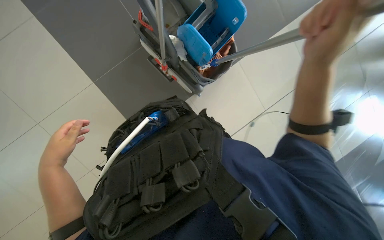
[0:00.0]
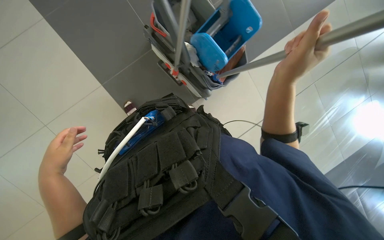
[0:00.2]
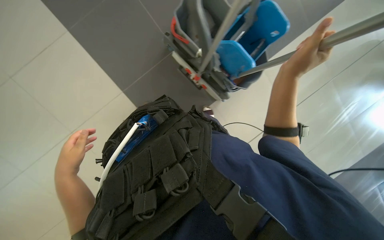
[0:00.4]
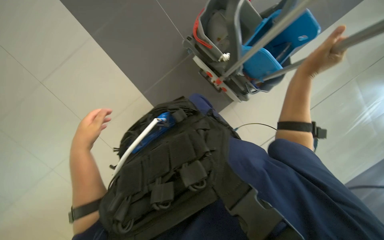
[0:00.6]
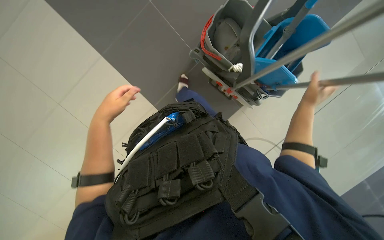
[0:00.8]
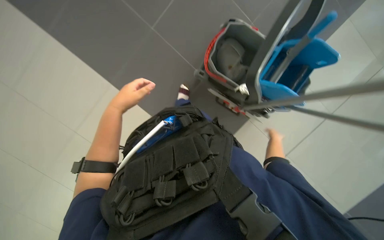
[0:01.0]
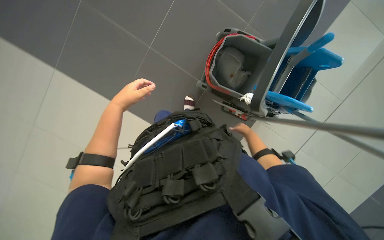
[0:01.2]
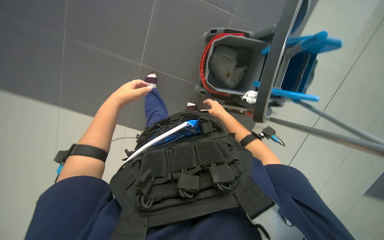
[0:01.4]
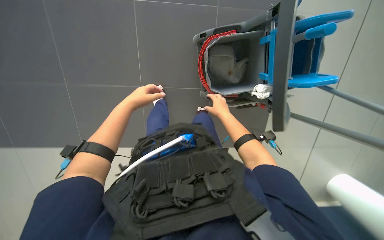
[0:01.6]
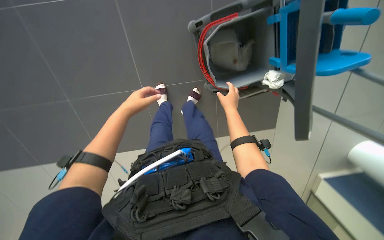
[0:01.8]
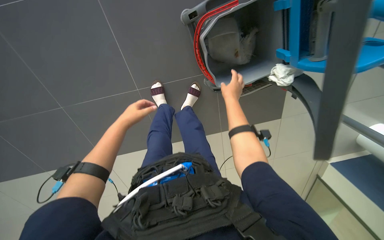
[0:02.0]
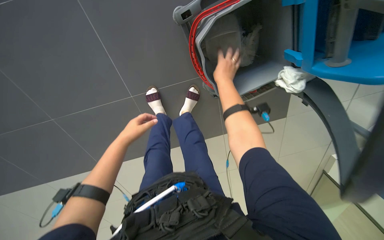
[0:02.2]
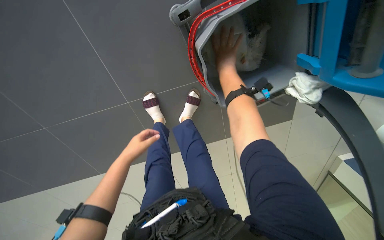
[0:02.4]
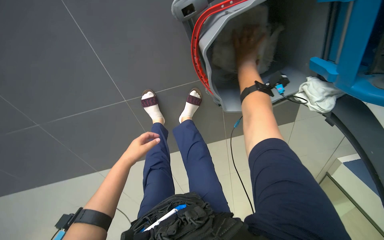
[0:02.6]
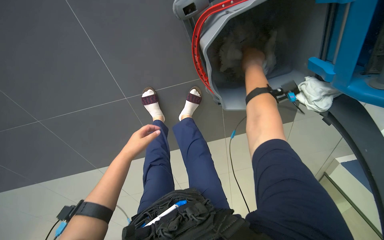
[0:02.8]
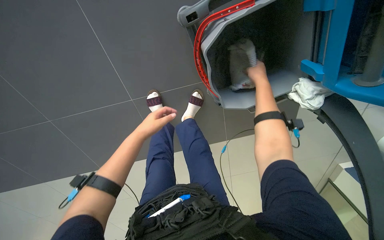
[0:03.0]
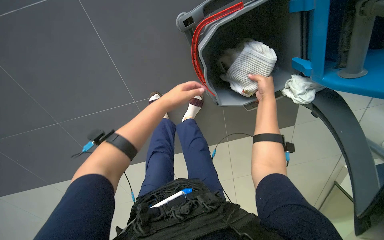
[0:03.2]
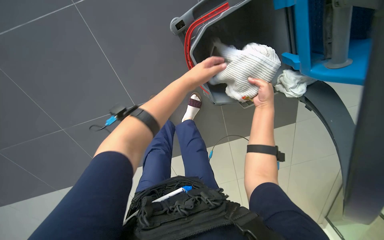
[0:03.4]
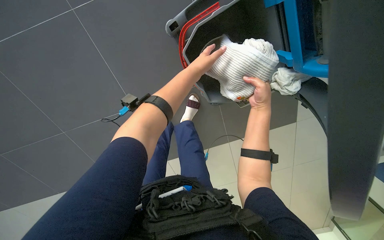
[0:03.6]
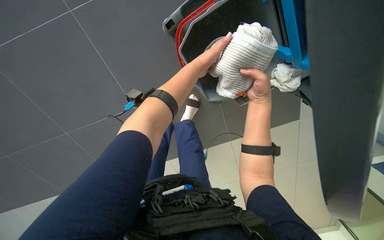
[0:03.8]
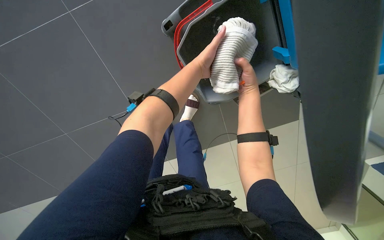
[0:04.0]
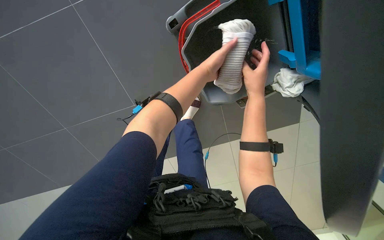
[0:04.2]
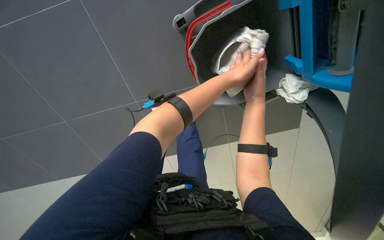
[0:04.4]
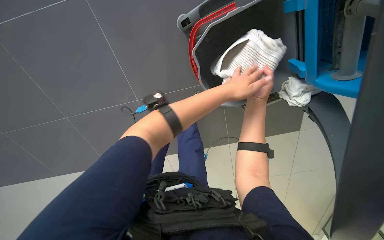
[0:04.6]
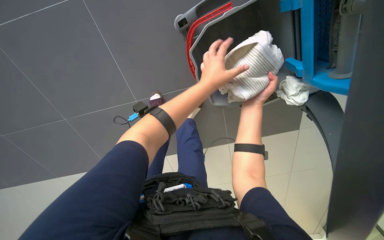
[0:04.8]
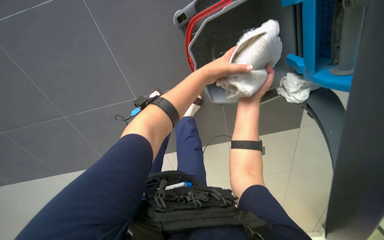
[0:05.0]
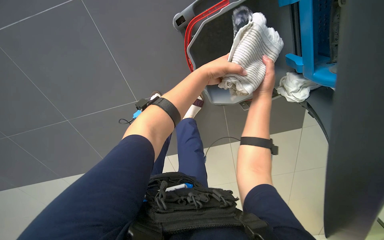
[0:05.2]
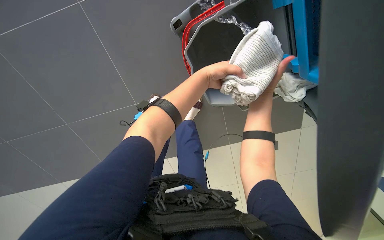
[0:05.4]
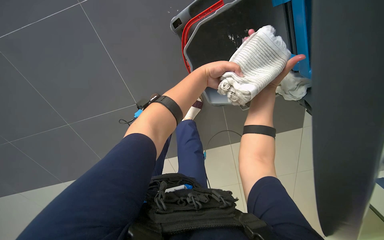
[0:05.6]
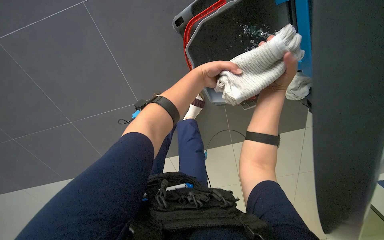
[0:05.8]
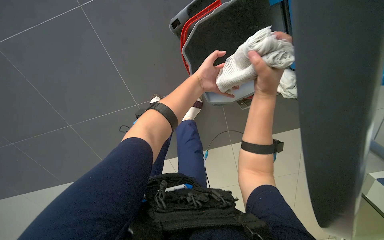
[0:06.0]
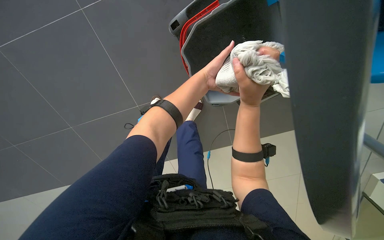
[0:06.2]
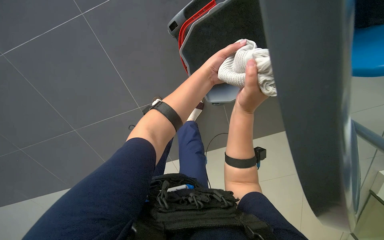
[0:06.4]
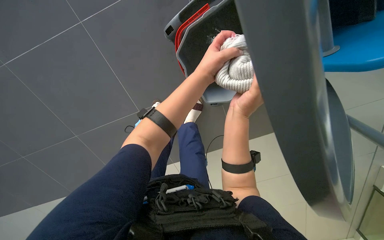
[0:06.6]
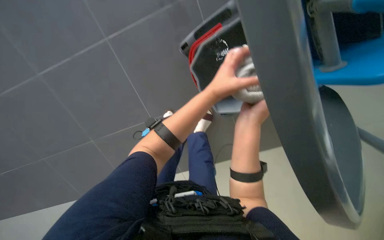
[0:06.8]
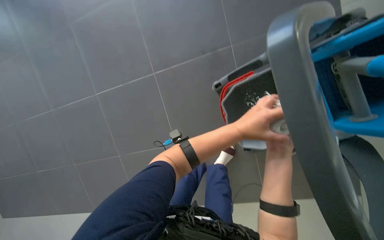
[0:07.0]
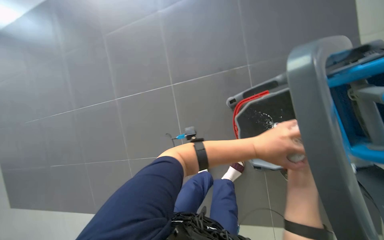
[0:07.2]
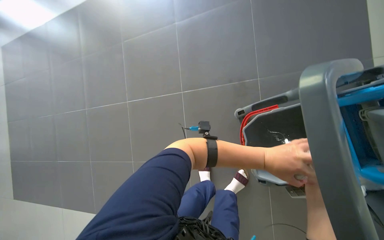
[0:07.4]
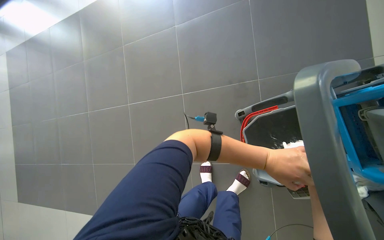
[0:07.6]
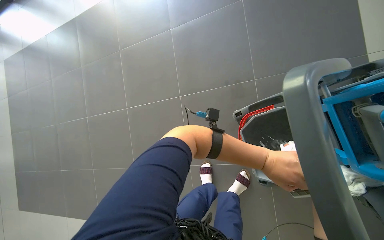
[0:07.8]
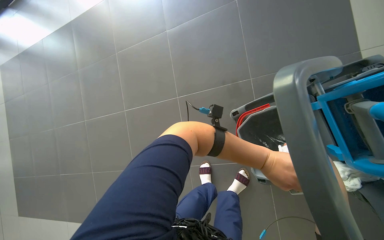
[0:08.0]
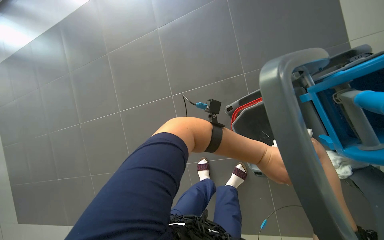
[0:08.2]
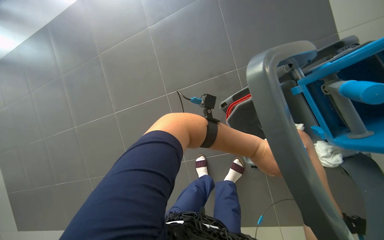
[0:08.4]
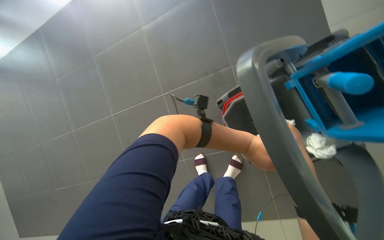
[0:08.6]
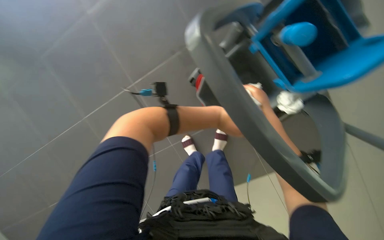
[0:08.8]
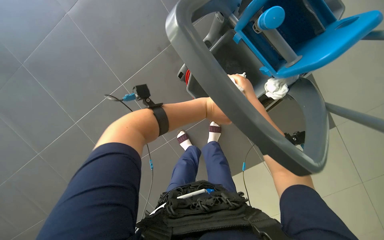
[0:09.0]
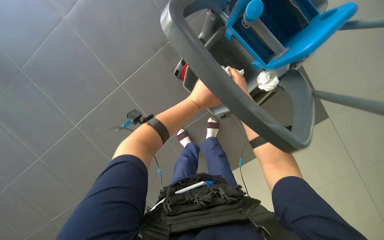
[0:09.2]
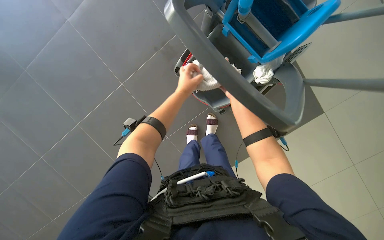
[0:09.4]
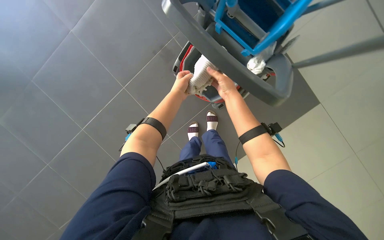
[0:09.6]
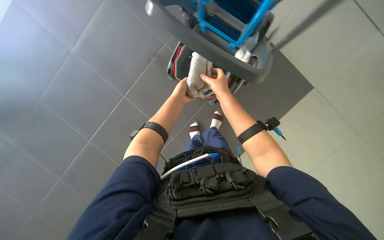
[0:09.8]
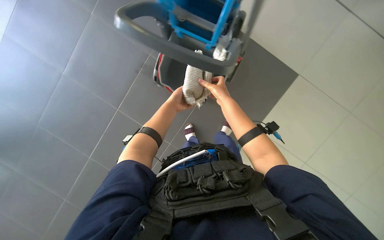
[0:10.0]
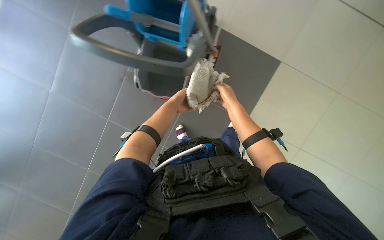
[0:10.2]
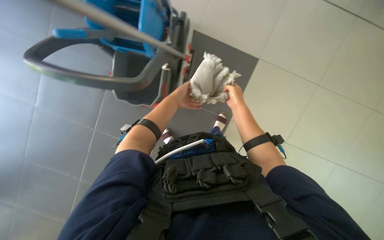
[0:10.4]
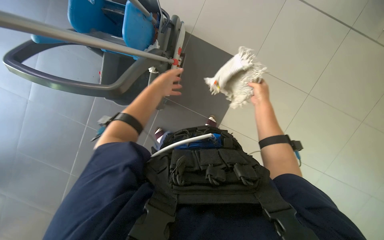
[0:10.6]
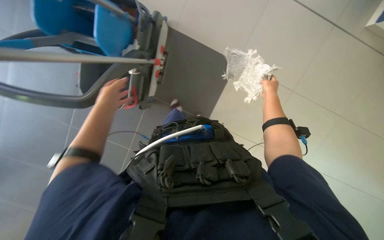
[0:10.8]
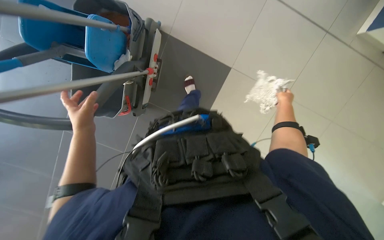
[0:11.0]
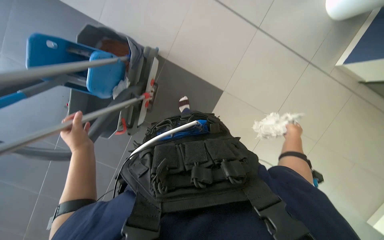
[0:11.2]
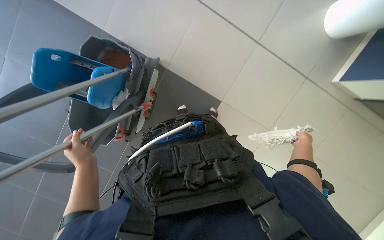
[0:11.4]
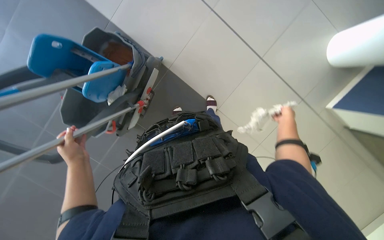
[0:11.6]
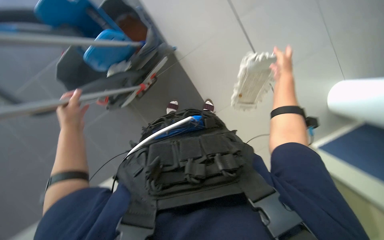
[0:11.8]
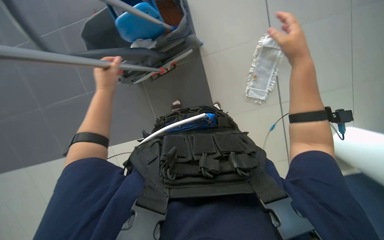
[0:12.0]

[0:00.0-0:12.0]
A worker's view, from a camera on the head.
Job: mopping floor.
The whole recording: Mopping floor. The worker continues mopping the tiled floor with a white mop head.
0:00.0 to 0:01.6: The left hand moves up the picture, some 15 cm, while the right hand is displaced farther from the camera and to the left by approximately 35 cm.
0:01.6 to 0:03.0: The right hand shifts some 25 cm up the picture and to the right.
0:06.0 to 0:07.6: The head turns to the left by approximately 15 degrees. The view tips upward by about 15 degrees. The left hand heads to the right and down the picture, covering about 15 cm.
0:07.6 to 0:09.0: The head rotates about 35 degrees to the right. The view tips downward by approximately 15 degrees.
0:10.4 to 0:12.0: The camera pitches upward, by about 15 degrees. The right hand moves nearer to the camera and up the picture, approximately 35 cm, while the left hand heads to the left and nearer to the camera, covering some 20 cm.

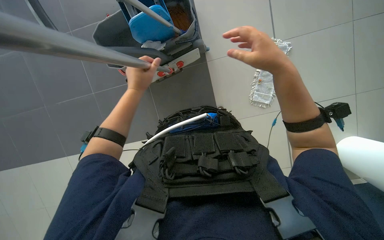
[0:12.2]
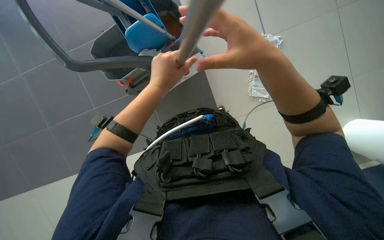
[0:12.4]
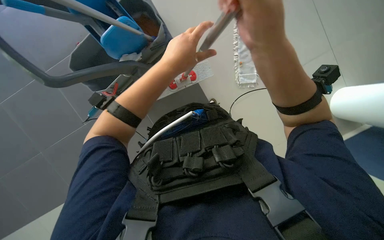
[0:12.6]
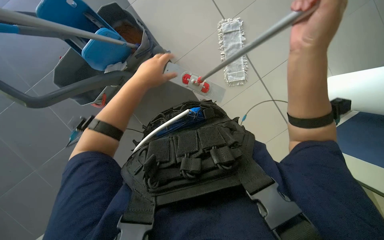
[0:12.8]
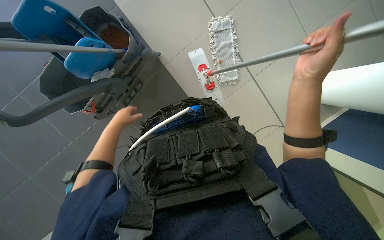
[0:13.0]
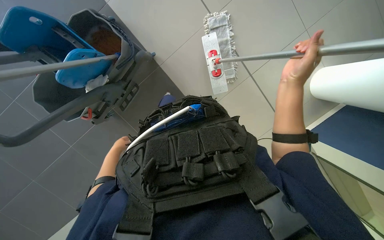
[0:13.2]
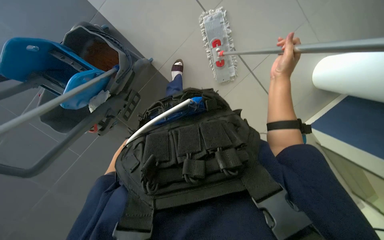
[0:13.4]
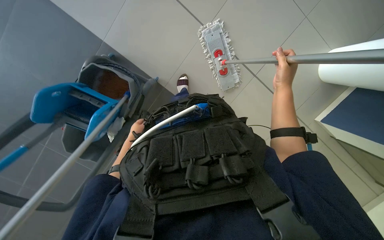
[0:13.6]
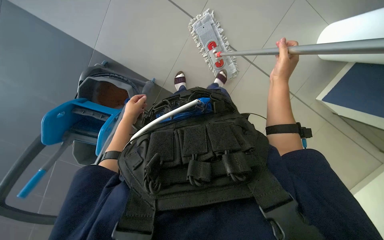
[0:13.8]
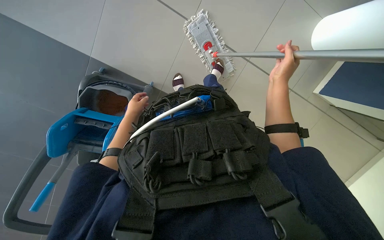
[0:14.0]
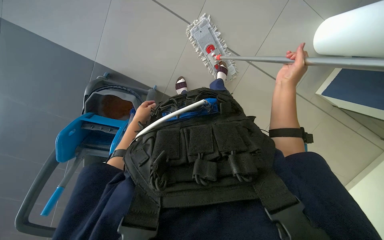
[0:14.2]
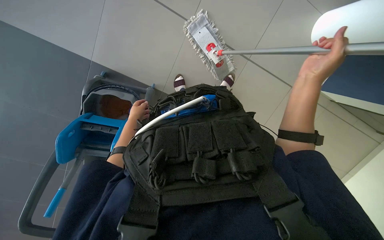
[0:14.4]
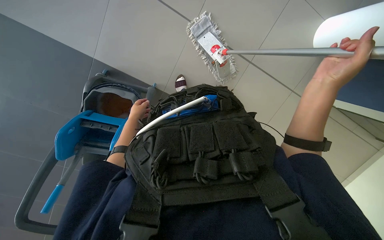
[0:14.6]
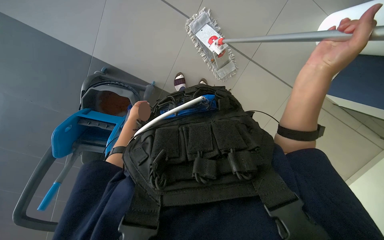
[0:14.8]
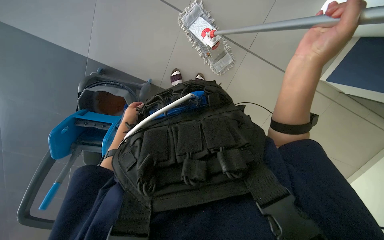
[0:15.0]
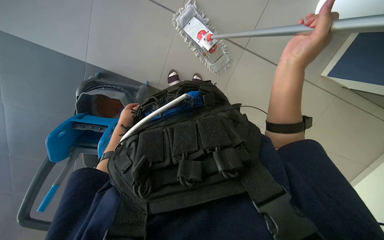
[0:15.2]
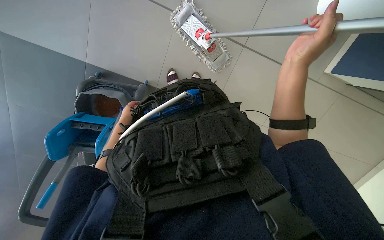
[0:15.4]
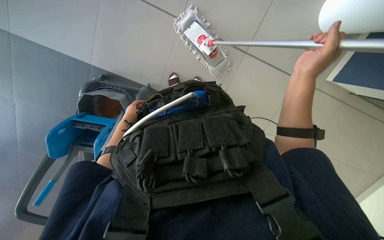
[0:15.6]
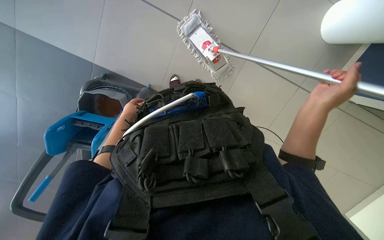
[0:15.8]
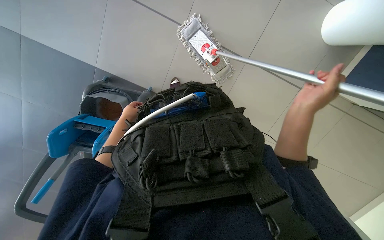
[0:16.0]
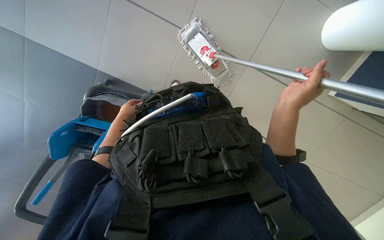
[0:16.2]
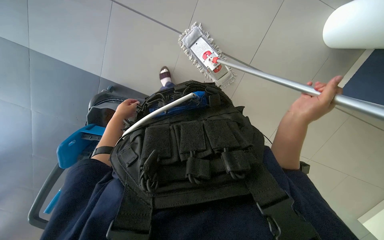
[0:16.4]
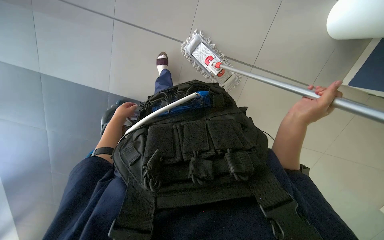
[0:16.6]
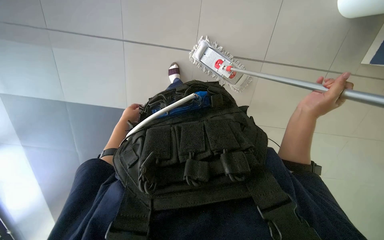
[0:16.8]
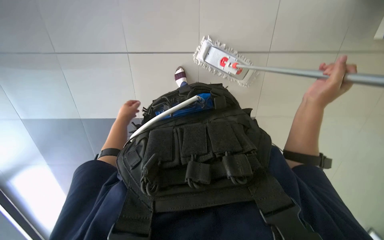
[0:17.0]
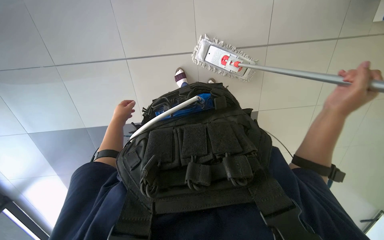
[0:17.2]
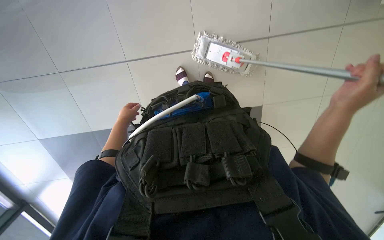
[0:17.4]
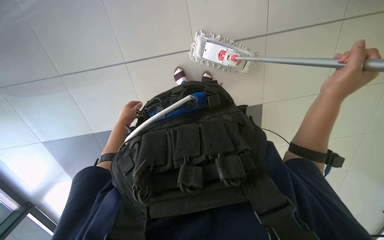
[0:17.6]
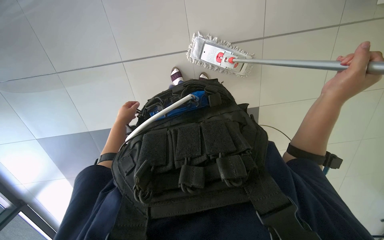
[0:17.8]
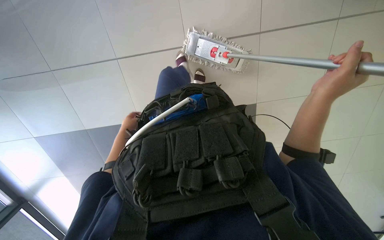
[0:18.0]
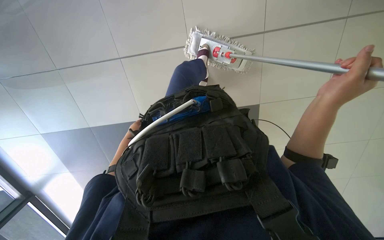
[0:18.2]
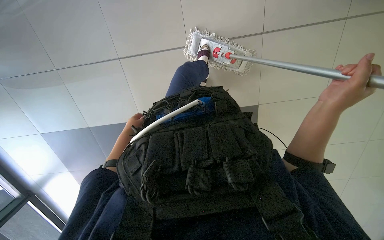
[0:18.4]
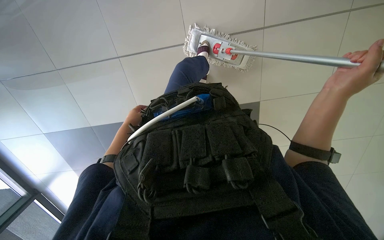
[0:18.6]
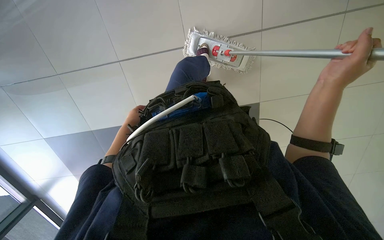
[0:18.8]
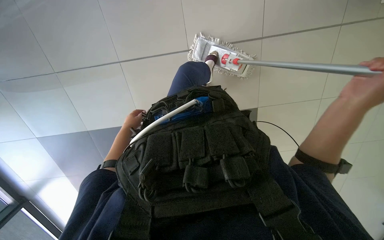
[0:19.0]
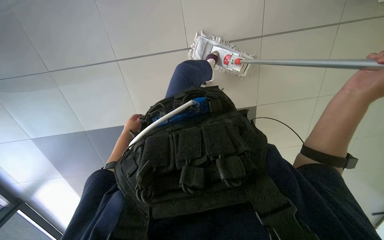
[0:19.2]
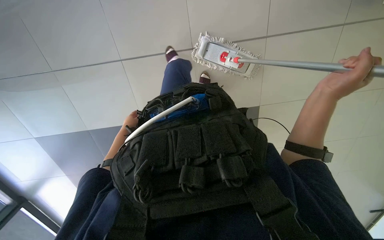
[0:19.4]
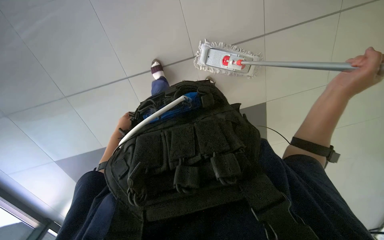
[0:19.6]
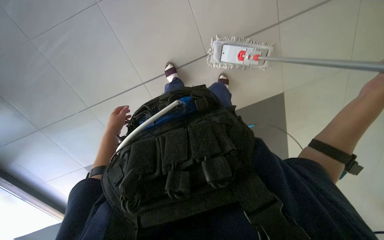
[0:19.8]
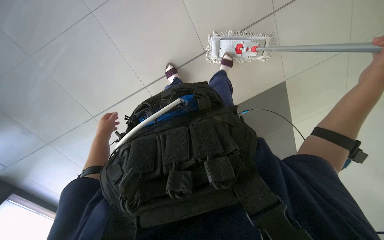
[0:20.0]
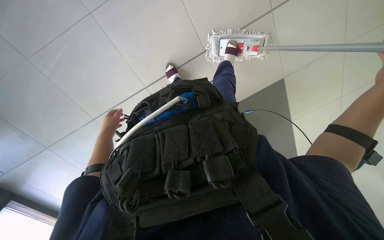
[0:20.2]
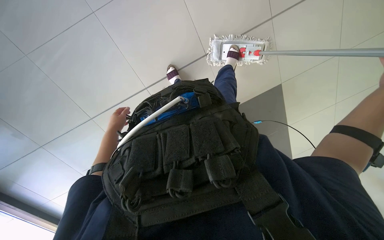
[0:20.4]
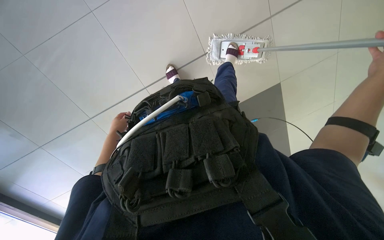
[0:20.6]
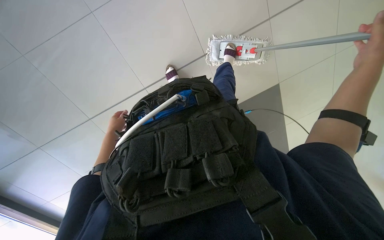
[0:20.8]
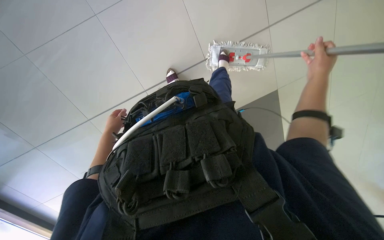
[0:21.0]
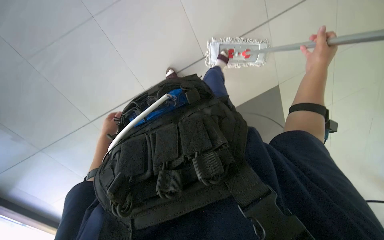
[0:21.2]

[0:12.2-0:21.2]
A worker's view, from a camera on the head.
Job: mopping floor.
The whole recording: Mopping floor. The worker continues mopping the tiled floor with a white mop head.
0:12.2 to 0:13.8: The scene turns about 35 degrees counterclockwise in the picture. The right hand heads farther from the camera and to the right, covering roughly 25 cm.
0:13.8 to 0:15.2: The right hand is displaced nearer to the camera by approximately 10 cm.
0:15.2 to 0:16.6: The right hand goes about 10 cm down the picture.
0:16.6 to 0:18.2: The left hand moves farther from the camera, roughly 10 cm.
0:18.2 to 0:19.8: The left hand goes nearer and farther, roughly 15 cm each way, reversing 2 times.
